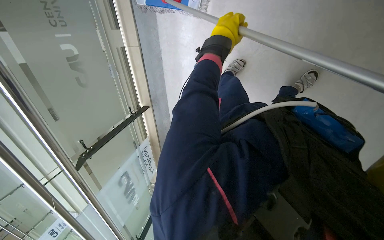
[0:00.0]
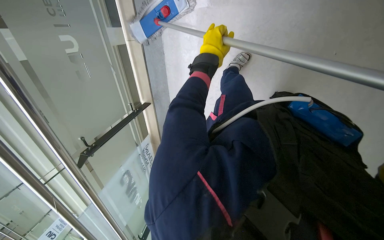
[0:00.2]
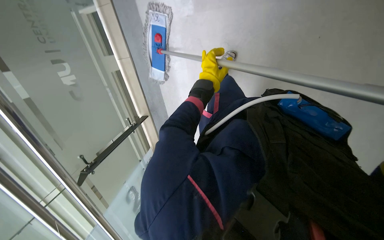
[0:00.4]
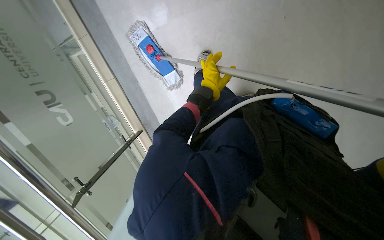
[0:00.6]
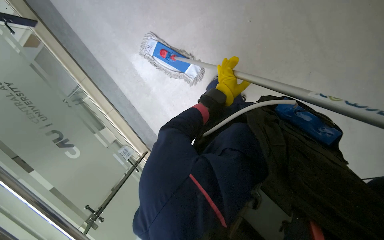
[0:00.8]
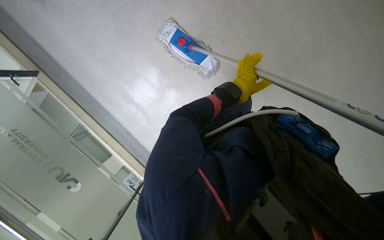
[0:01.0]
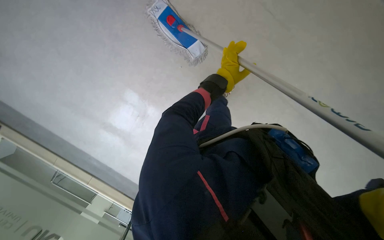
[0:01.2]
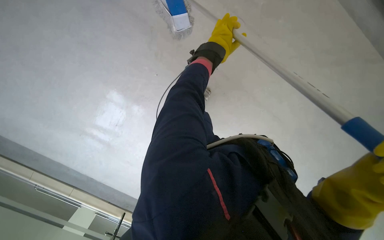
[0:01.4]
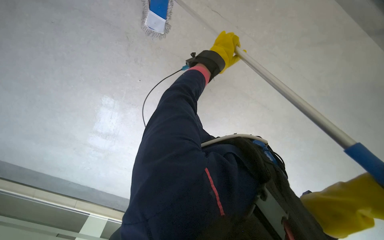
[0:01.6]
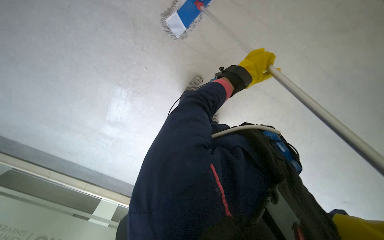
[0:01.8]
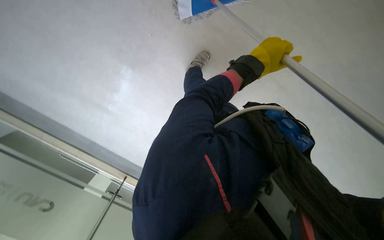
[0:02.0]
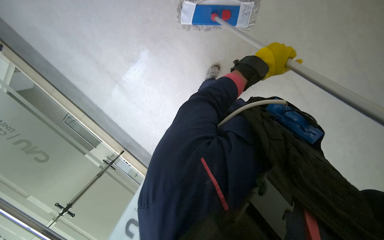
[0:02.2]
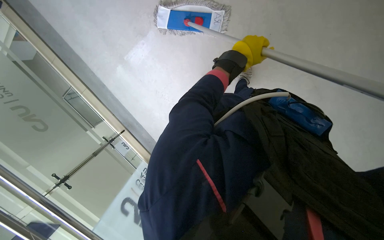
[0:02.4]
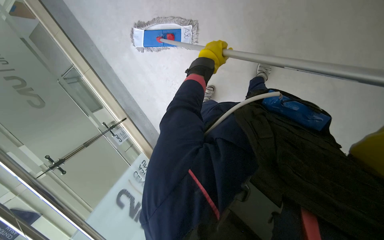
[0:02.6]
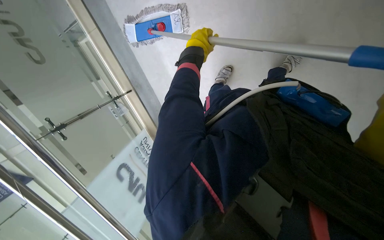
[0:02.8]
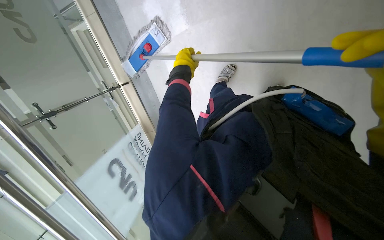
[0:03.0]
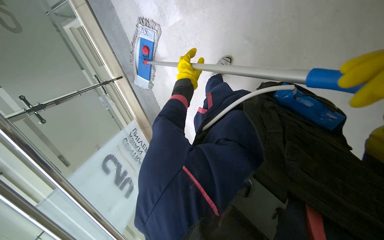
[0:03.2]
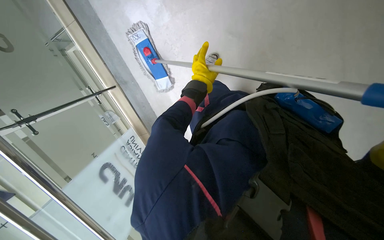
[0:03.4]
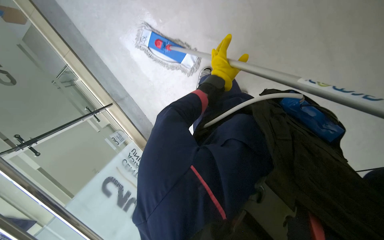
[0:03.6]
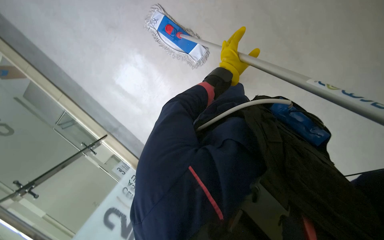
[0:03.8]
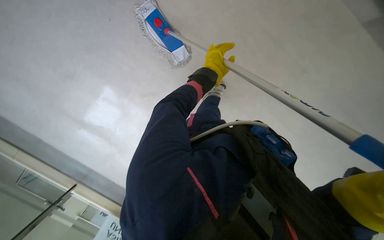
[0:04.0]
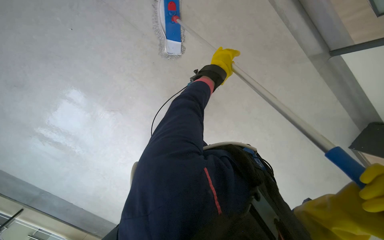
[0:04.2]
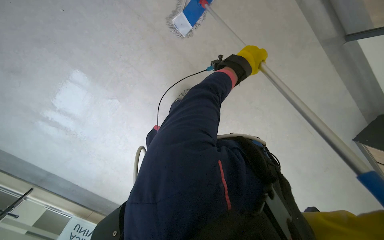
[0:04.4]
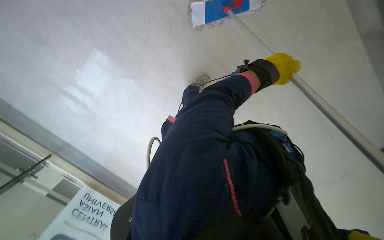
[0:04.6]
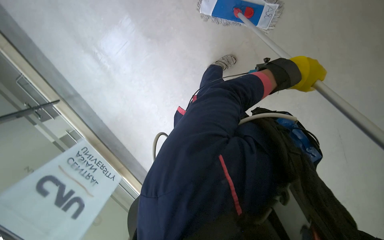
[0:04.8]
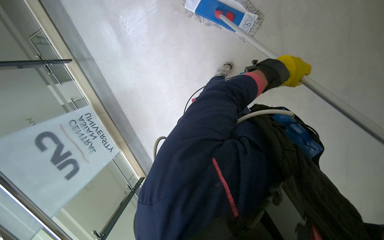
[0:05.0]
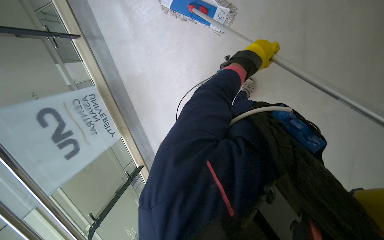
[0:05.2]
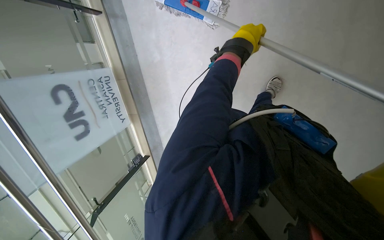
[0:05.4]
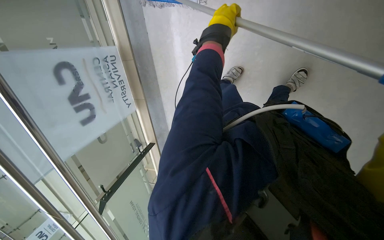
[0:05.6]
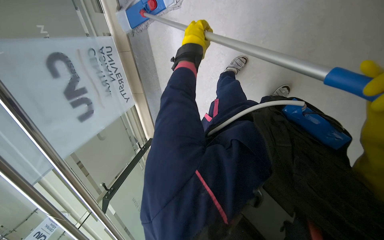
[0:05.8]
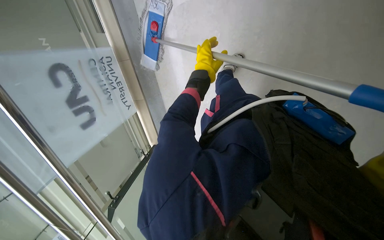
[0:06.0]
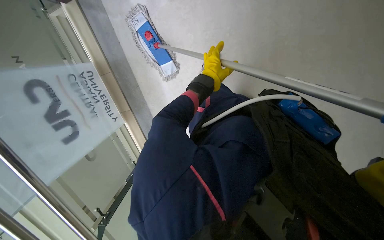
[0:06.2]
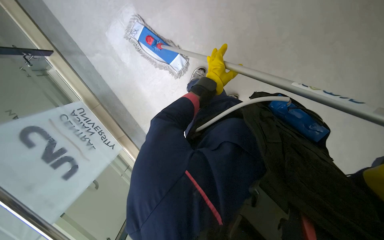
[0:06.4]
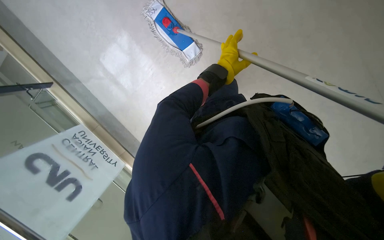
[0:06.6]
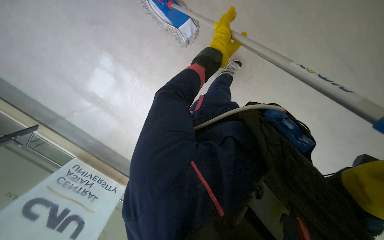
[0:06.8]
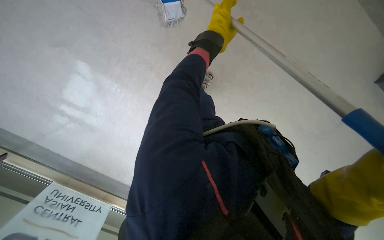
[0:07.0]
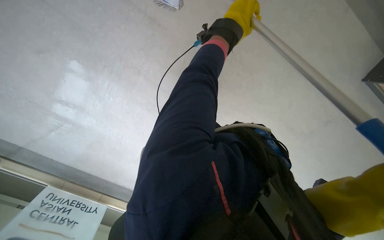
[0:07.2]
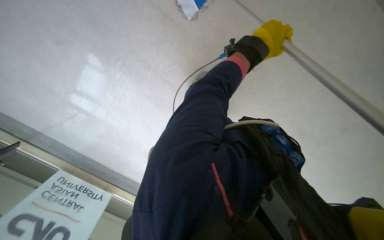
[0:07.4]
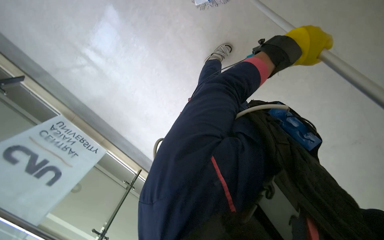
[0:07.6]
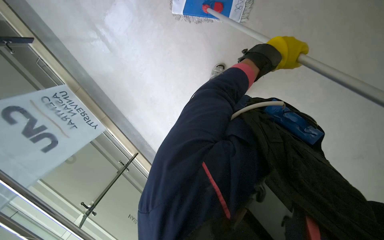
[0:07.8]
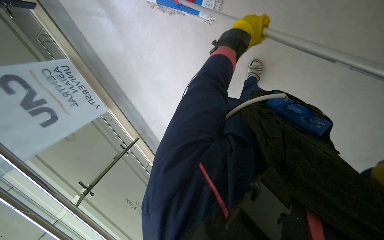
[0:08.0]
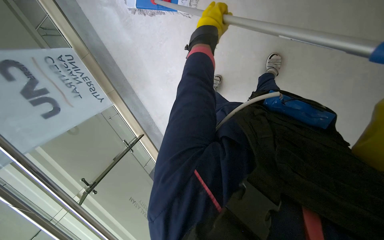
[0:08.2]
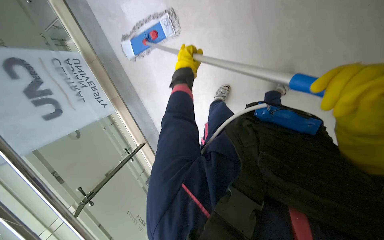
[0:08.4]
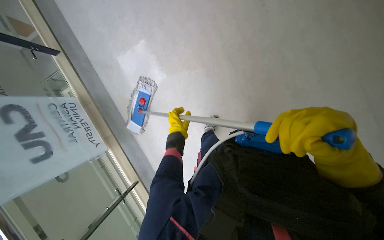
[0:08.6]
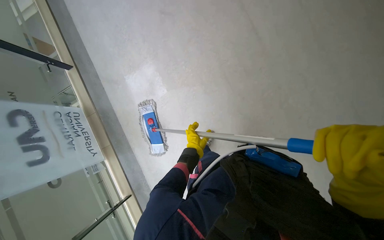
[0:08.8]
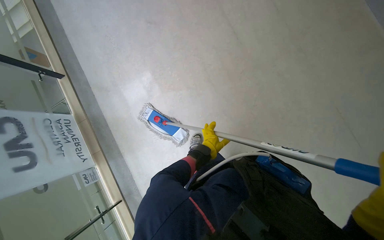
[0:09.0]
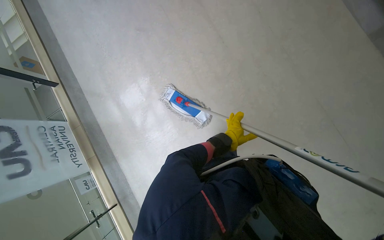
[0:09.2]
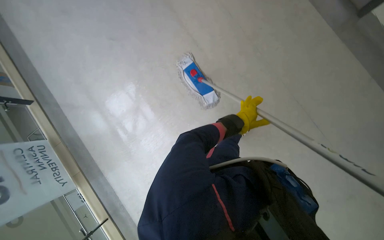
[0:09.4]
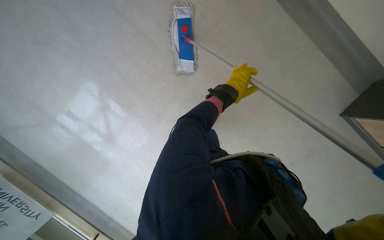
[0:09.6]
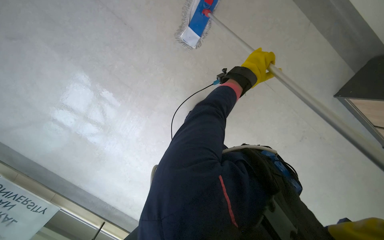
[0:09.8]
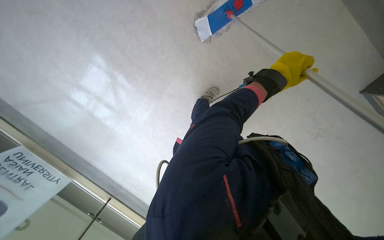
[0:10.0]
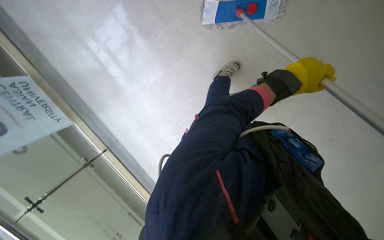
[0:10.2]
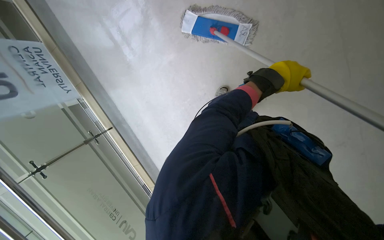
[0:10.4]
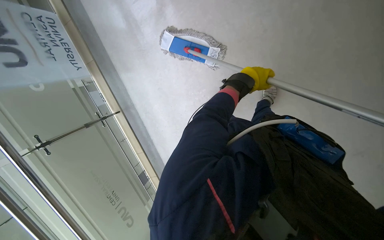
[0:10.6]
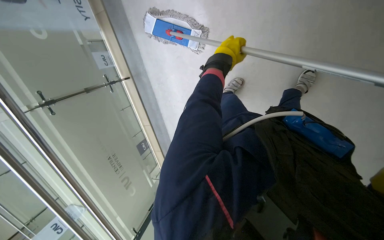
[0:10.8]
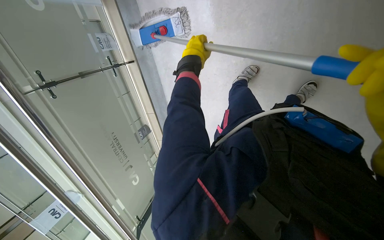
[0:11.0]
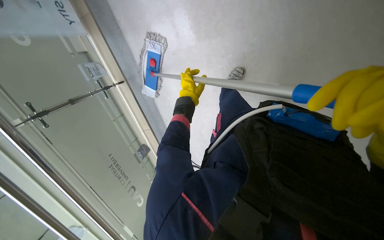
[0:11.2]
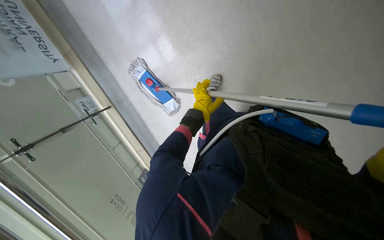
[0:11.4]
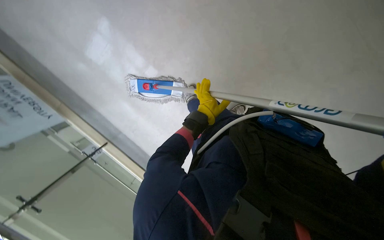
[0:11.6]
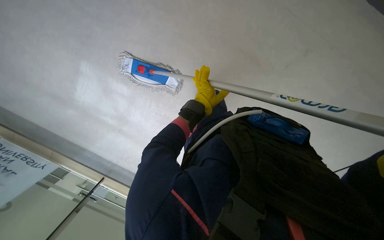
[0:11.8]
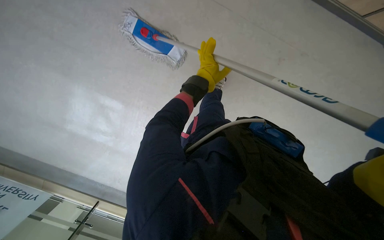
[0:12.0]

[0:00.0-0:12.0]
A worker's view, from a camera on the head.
Job: mopping floor.
The whole recording: Mopping hallway floor. The worker mops the hallway floor, periodically wringing the mop in the bucket.
0:01.6 to 0:03.0: The left hand is displaced to the left by approximately 15 cm.
0:03.0 to 0:04.4: The view pans to the right by about 30 degrees.
0:06.0 to 0:07.6: The head travels some 40 cm. The scene rotates counterclockwise by about 30 degrees.
0:07.6 to 0:09.0: The wearer looks about 25 degrees further upward.
0:10.4 to 0:12.0: The camera is carried about 50 cm.

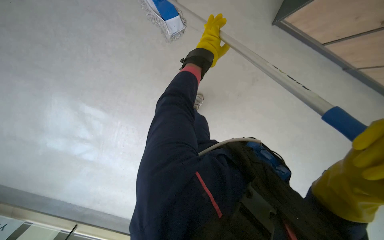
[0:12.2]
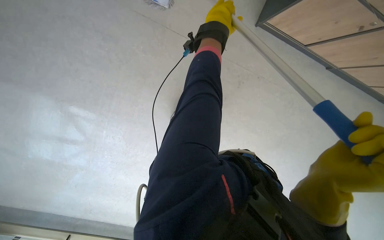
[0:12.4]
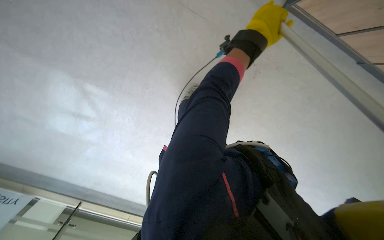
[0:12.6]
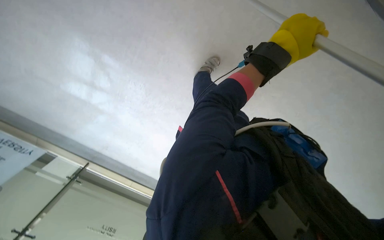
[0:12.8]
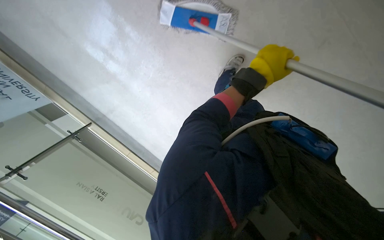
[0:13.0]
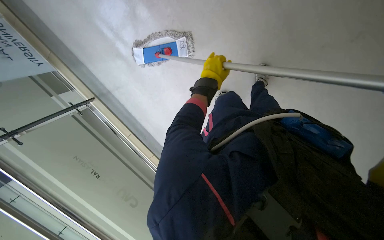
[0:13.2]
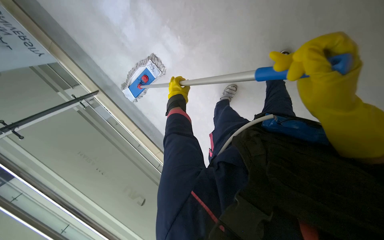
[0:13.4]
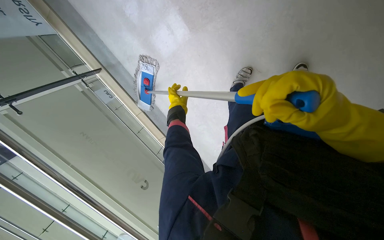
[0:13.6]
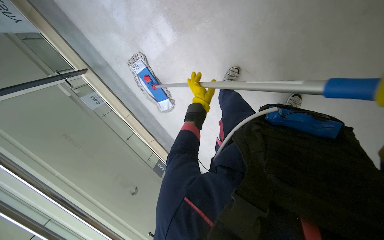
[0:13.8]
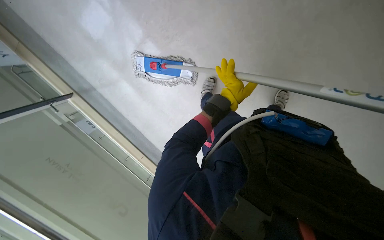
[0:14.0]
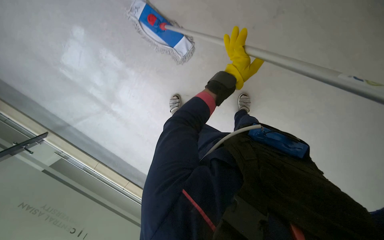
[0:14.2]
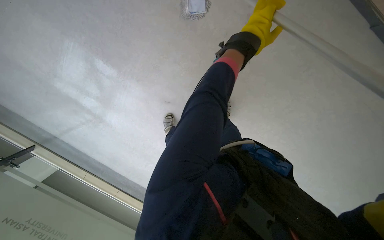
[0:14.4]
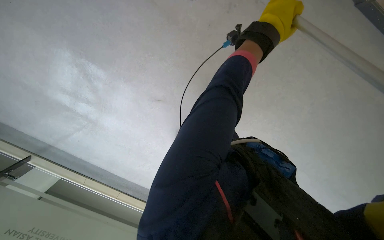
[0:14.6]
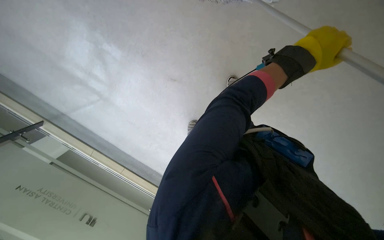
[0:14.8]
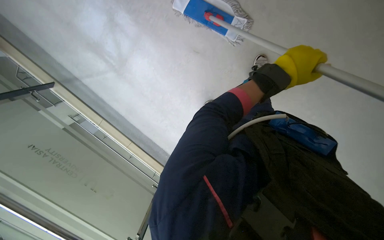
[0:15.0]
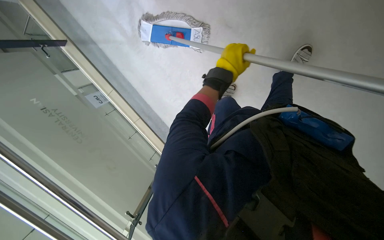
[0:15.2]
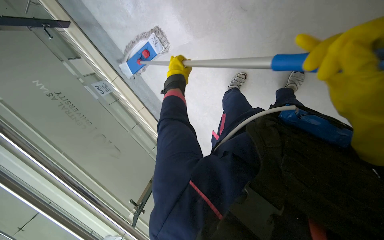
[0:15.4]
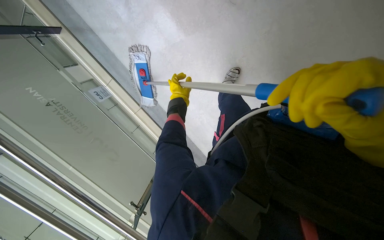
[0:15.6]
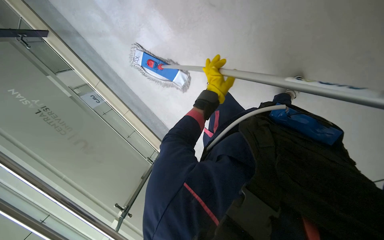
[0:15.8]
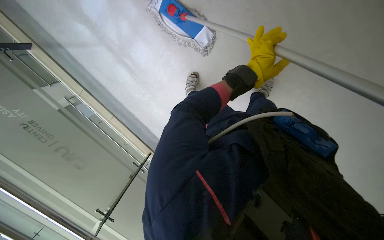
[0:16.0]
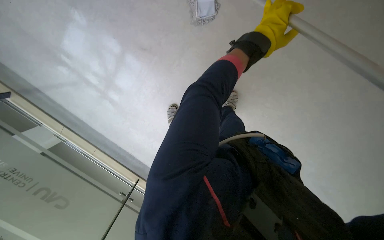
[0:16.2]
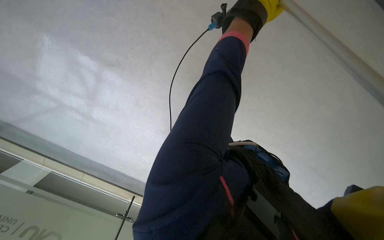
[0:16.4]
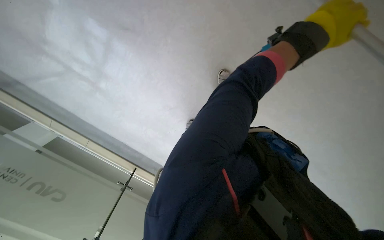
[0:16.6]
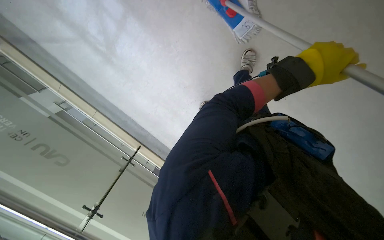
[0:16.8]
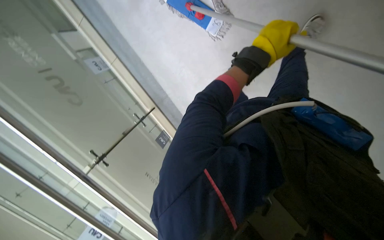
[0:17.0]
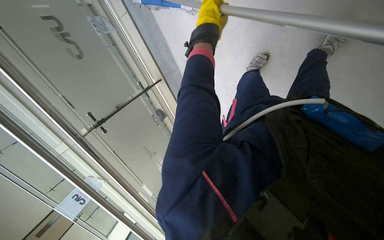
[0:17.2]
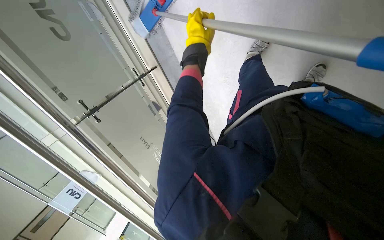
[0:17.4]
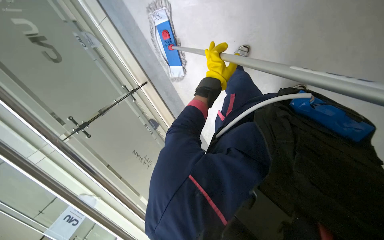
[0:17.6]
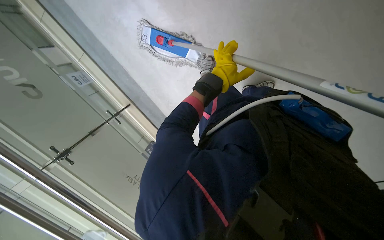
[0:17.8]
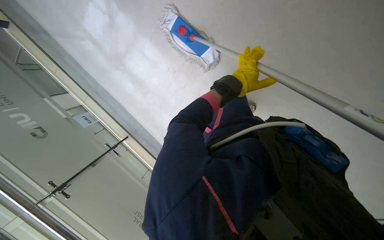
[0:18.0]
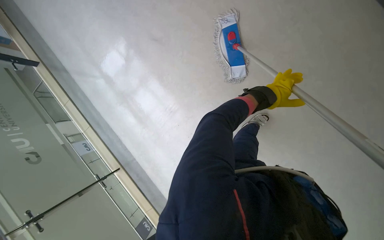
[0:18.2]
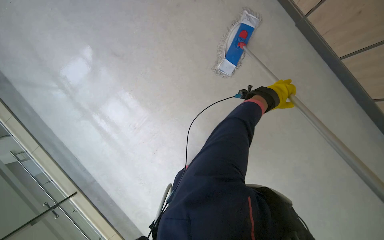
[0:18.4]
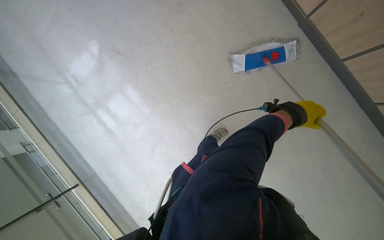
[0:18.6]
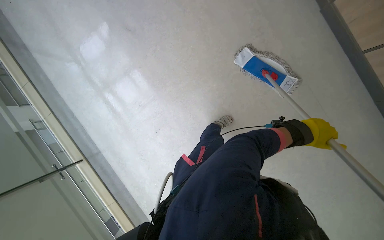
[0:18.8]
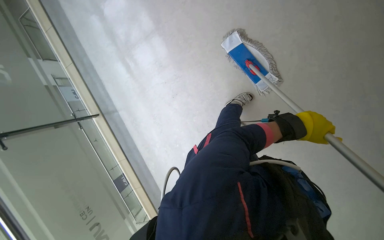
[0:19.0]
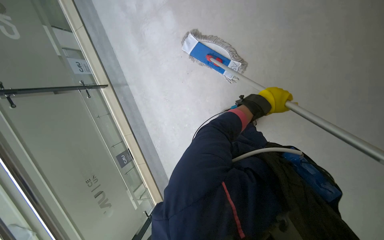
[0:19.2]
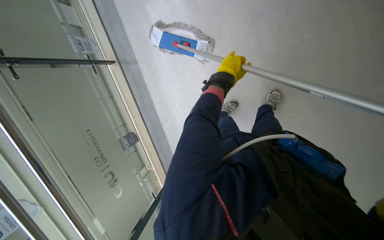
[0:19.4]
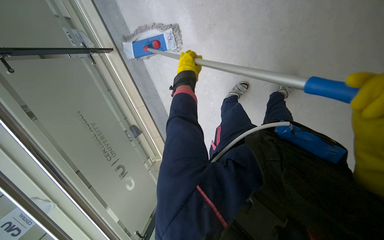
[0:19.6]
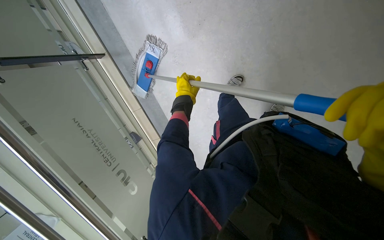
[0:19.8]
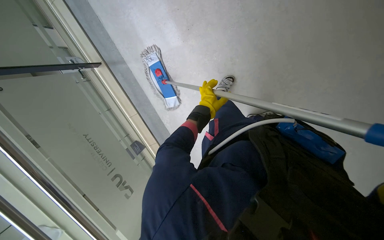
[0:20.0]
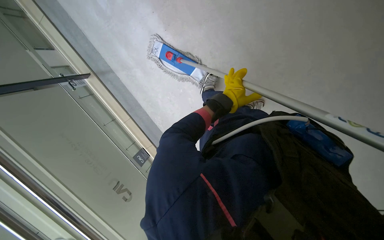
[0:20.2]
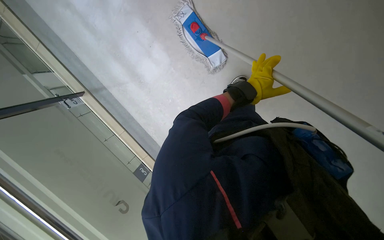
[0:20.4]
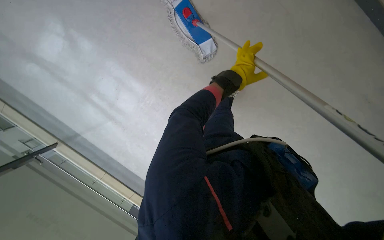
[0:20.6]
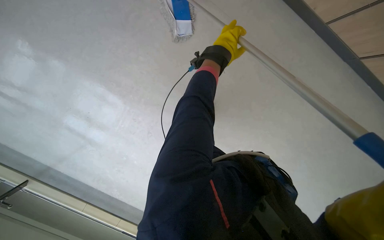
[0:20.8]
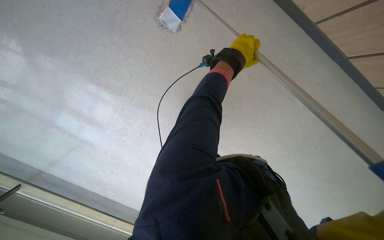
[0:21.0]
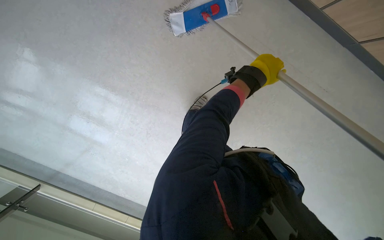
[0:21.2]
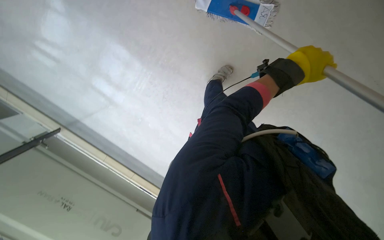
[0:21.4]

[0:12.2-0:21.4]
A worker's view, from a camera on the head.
Job: mopping floor.
The whole recording: Mopping hallway floor. The worker mops the hallway floor, periodically wringing the mop in the bucket.
0:12.2 to 0:13.8: The left hand shifts approximately 20 cm down the picture, and moves roughly 20 cm nearer to the camera and comes back.
0:16.8 to 0:18.4: The scene rotates clockwise by roughly 25 degrees.
0:18.4 to 0:19.8: The camera pitches downward, by roughly 25 degrees. The left hand goes approximately 35 cm to the left.
0:19.8 to 0:21.4: The left hand goes roughly 70 cm to the right and nearer to the camera.
